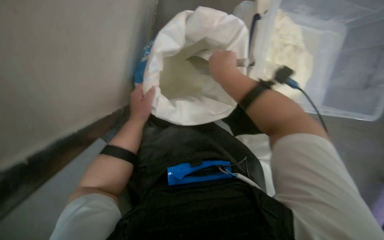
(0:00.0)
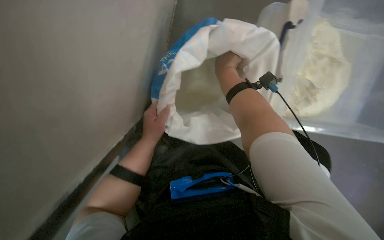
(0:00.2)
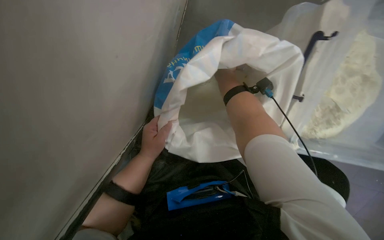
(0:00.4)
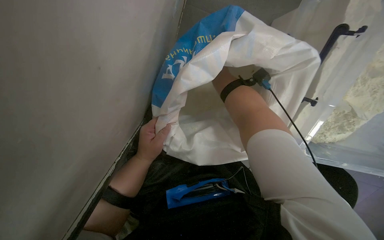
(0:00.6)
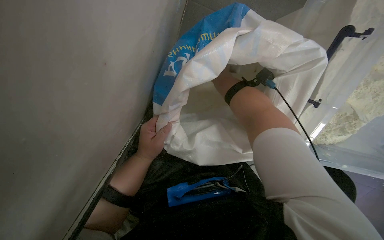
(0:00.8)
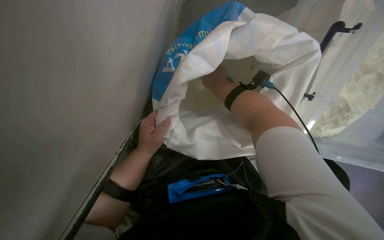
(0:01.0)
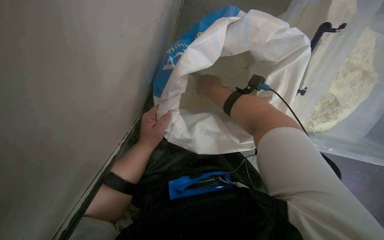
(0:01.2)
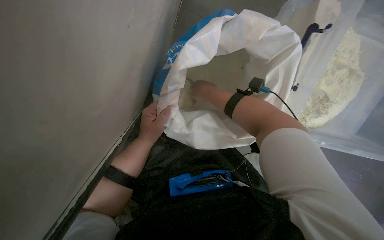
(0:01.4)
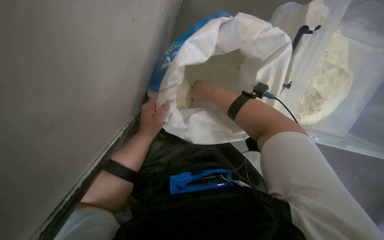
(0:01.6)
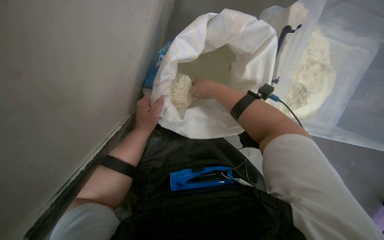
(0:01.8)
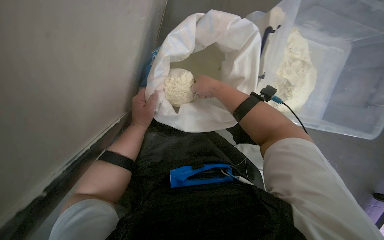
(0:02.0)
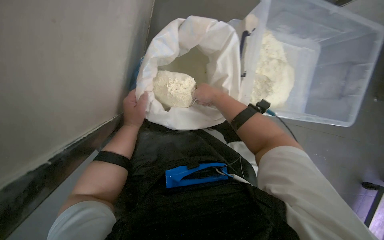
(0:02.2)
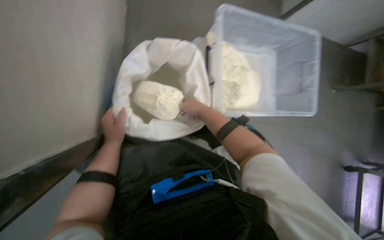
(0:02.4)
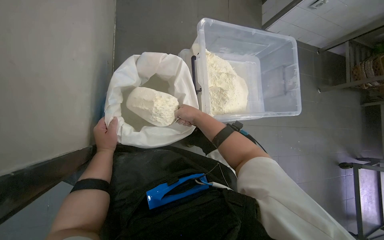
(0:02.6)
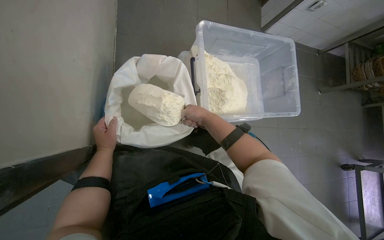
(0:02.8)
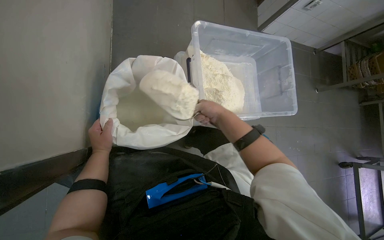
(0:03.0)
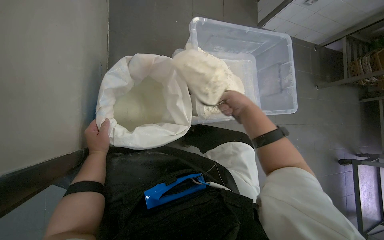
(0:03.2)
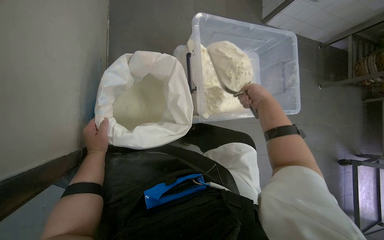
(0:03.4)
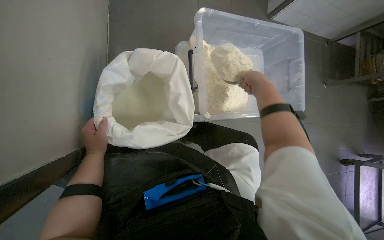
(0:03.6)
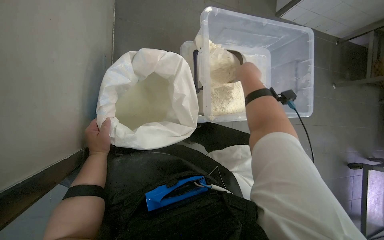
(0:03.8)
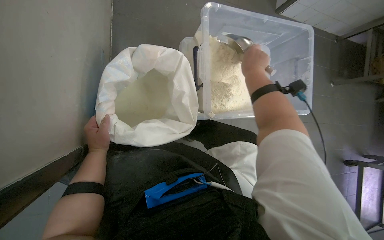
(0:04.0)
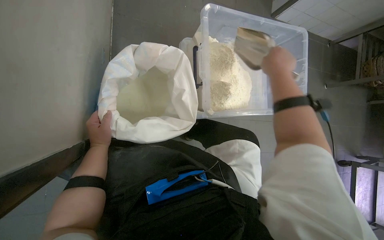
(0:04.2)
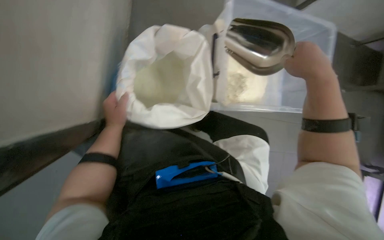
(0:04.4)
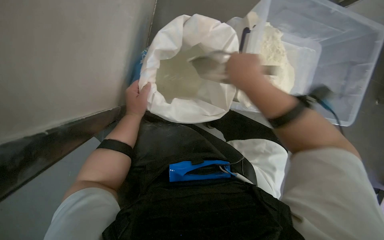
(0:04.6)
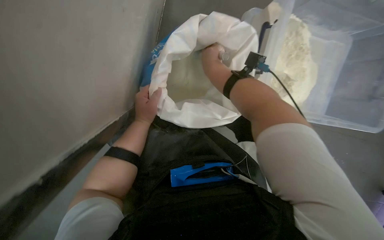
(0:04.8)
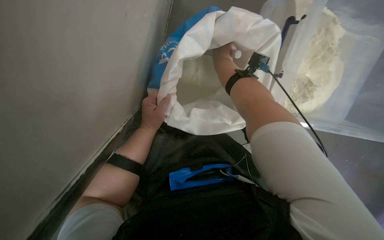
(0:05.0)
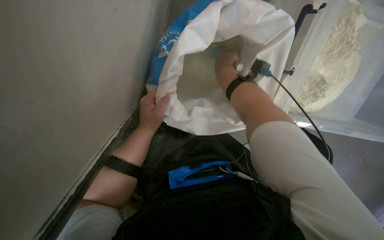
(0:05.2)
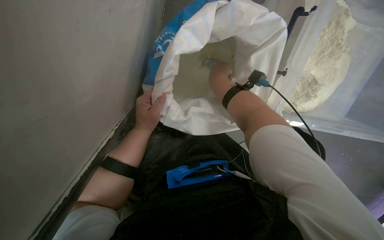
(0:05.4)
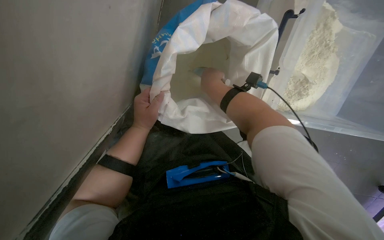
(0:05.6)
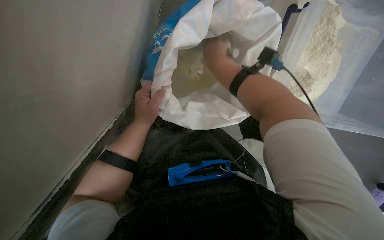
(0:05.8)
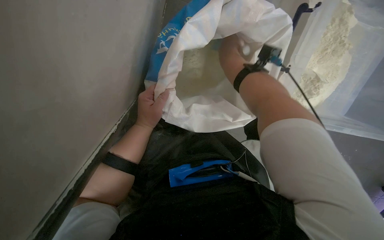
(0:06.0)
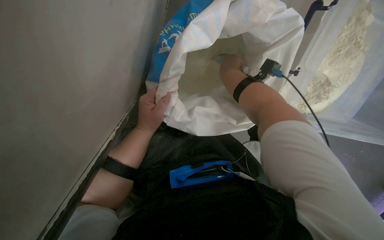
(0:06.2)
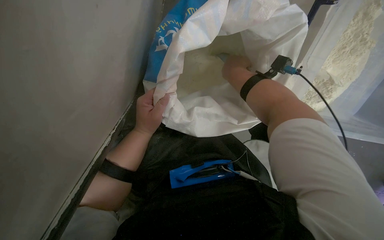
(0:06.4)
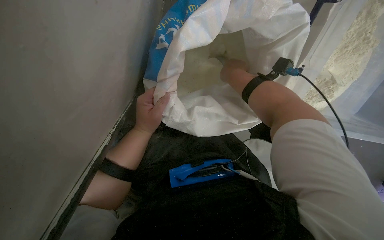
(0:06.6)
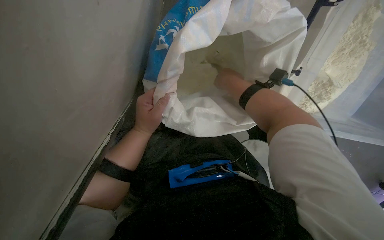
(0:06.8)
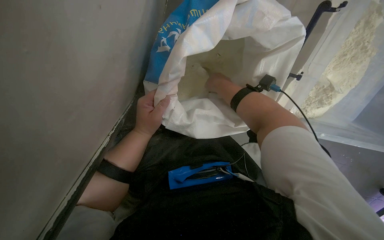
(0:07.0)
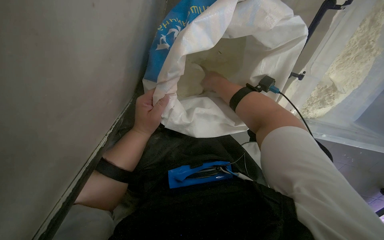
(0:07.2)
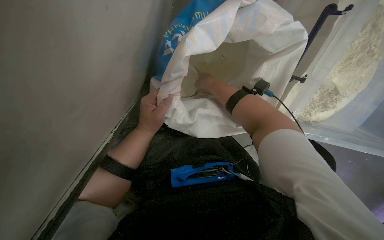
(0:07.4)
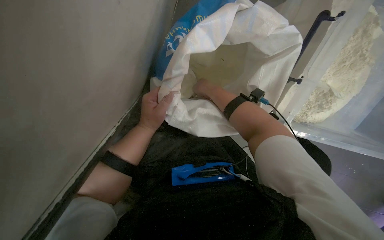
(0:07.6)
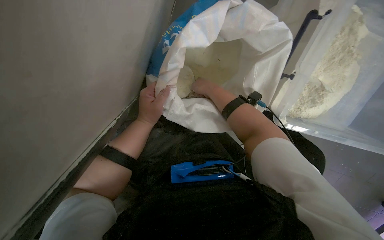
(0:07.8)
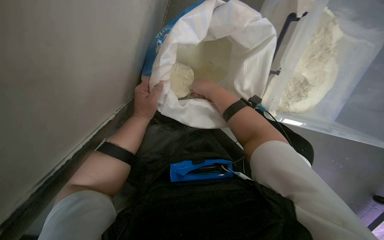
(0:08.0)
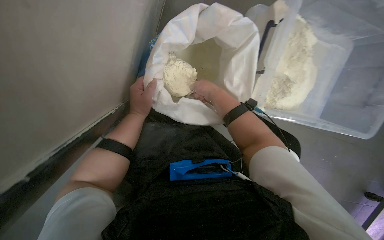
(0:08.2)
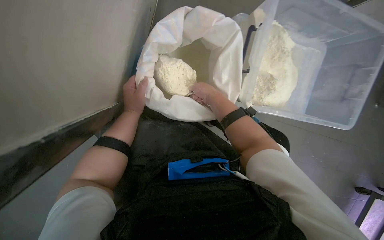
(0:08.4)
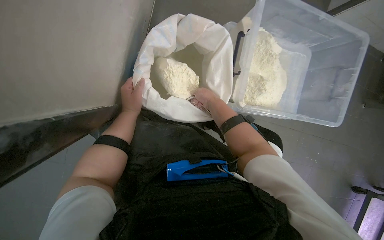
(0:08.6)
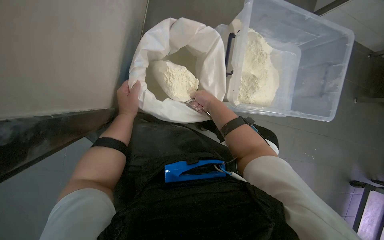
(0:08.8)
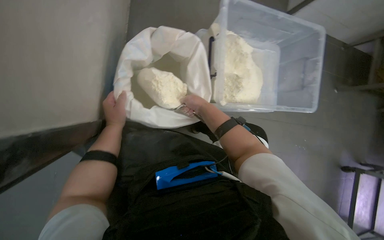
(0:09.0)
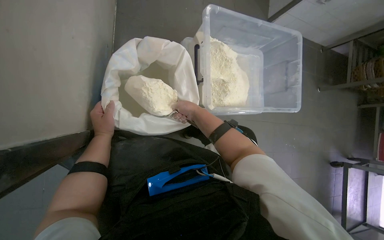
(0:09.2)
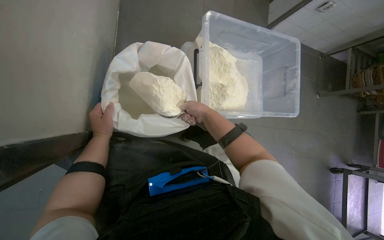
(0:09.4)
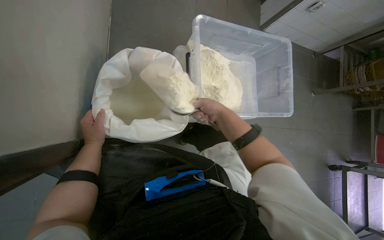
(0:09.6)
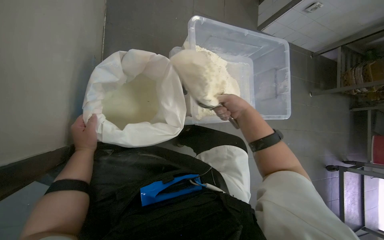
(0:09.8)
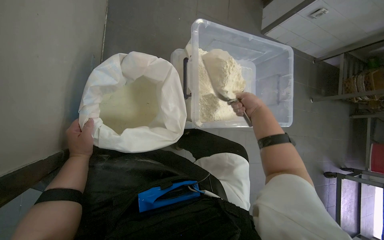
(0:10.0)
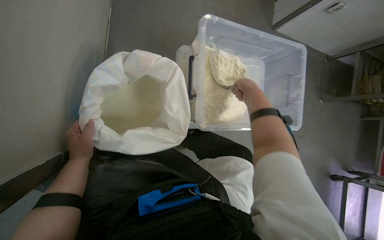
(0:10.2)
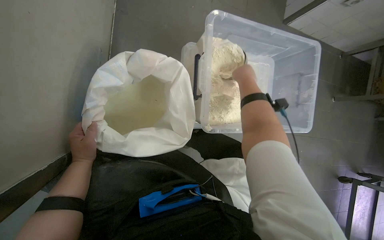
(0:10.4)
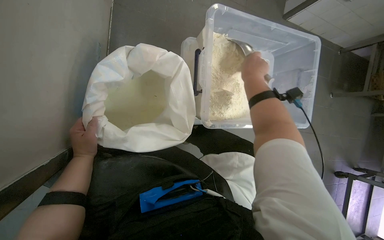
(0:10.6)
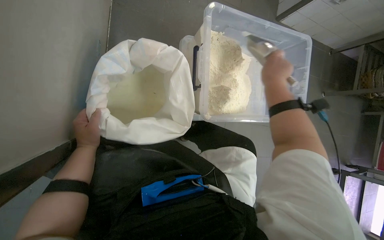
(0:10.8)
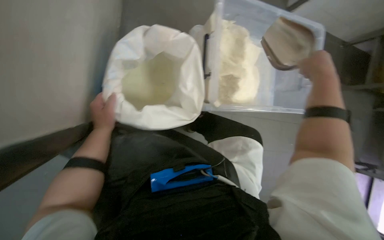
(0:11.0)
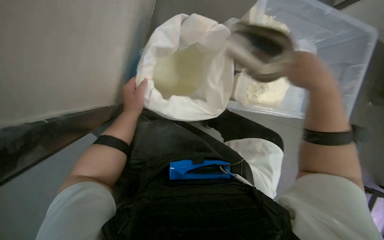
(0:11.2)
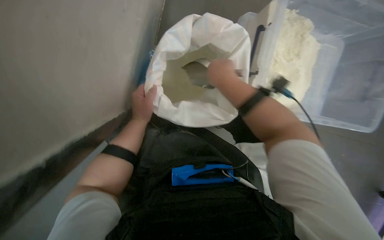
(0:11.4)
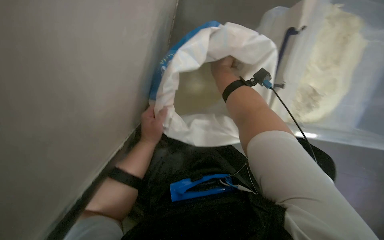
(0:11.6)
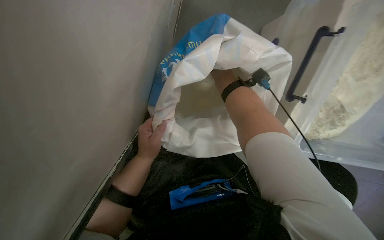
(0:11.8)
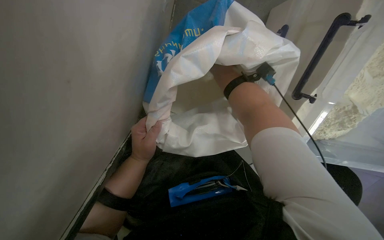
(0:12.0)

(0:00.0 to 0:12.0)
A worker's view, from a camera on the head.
Job: preparing food.
The whole recording: Scooping powder into container. The worker scoops powder from a large bag into a clear plastic container.
0:00.0 - 0:01.6: The right hand heads farther from the camera, covering some 15 cm.
0:01.6 - 0:03.0: The wearer's head swings about 25 degrees to the right. The view tilts some 20 degrees upward.
0:03.0 - 0:04.4: The right hand moves nearer to the camera, roughly 15 cm.
0:04.4 - 0:06.0: The wearer looks about 20 degrees further to the left. The camera pitches downward, by some 15 degrees.
0:06.0 - 0:07.6: The right hand goes roughly 10 cm farther from the camera.
0:07.6 - 0:09.0: The wearer looks roughly 20 degrees further to the right. The view tips upward by roughly 15 degrees. The right hand heads down the picture, covering roughly 10 cm.
0:09.0 - 0:10.4: The right hand travels up the picture and to the right by about 25 cm.
0:10.4 - 0:12.0: The head turns to the left by about 25 degrees. The view tilts approximately 20 degrees downward. The right hand reaches some 20 cm nearer to the camera, then returns.

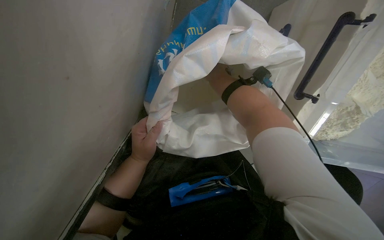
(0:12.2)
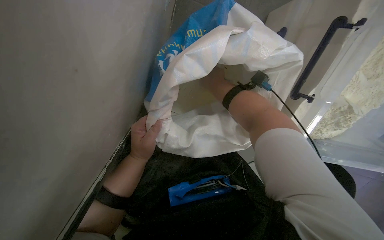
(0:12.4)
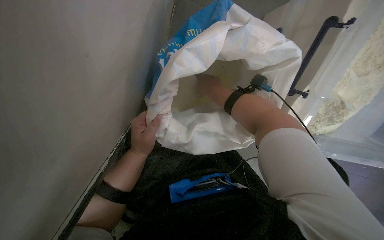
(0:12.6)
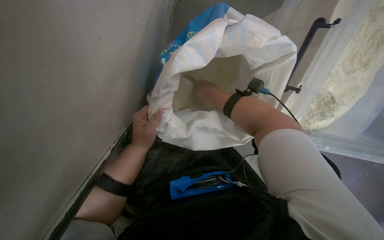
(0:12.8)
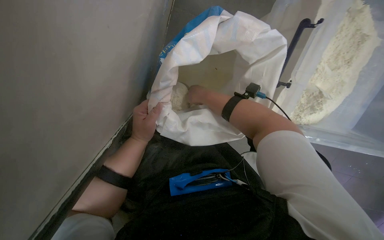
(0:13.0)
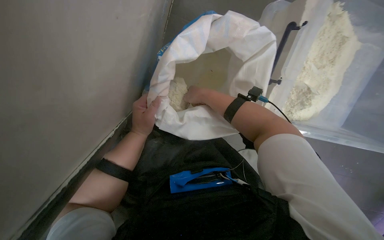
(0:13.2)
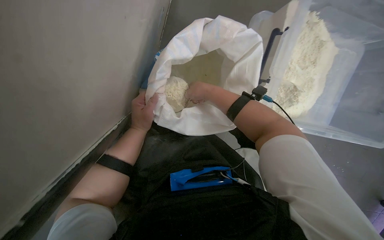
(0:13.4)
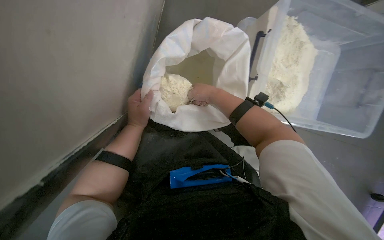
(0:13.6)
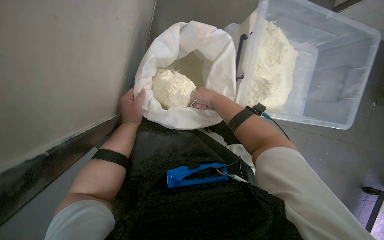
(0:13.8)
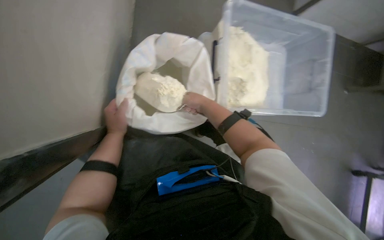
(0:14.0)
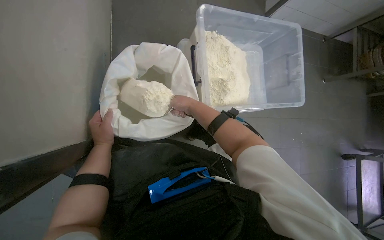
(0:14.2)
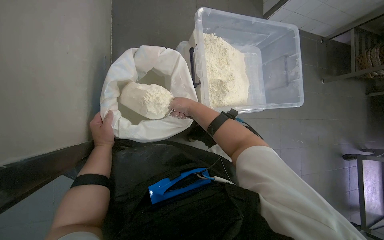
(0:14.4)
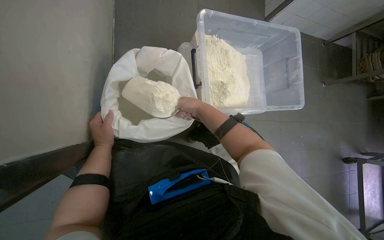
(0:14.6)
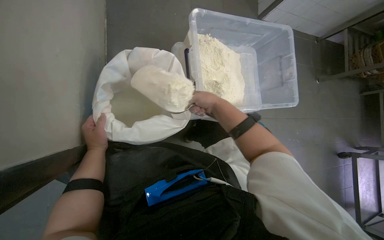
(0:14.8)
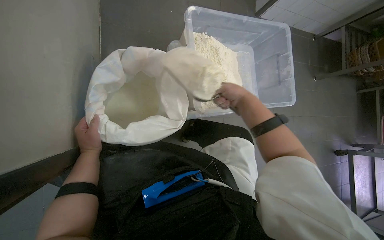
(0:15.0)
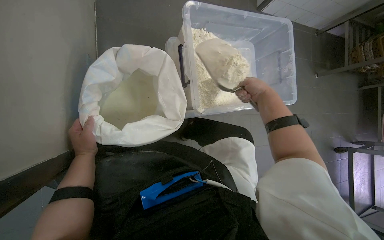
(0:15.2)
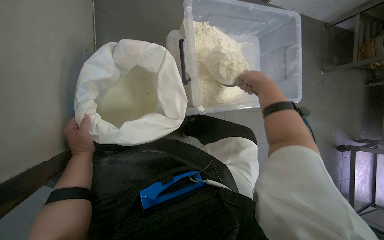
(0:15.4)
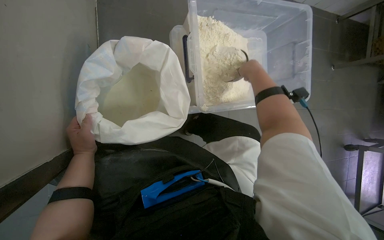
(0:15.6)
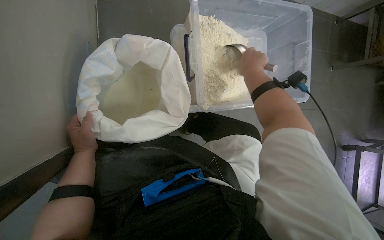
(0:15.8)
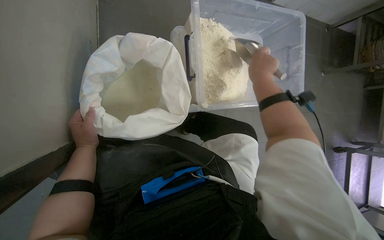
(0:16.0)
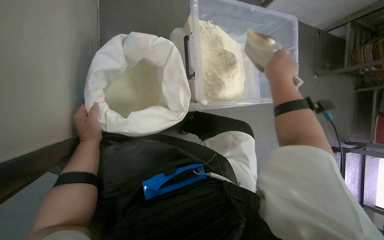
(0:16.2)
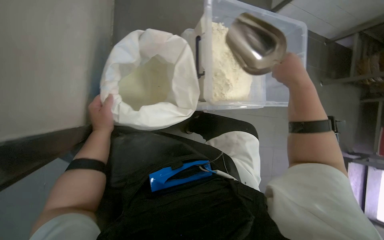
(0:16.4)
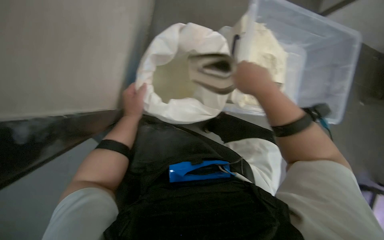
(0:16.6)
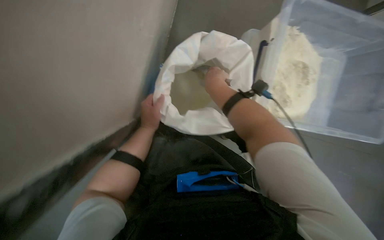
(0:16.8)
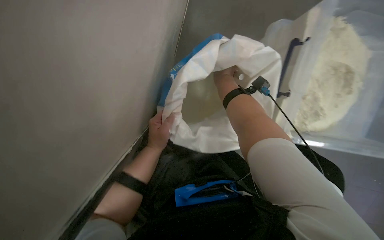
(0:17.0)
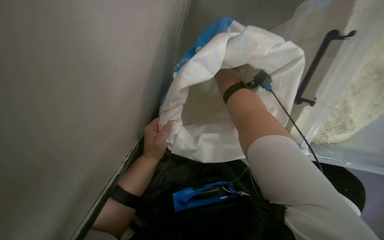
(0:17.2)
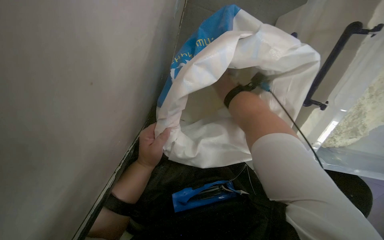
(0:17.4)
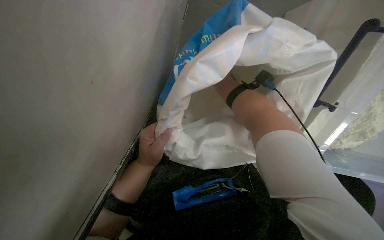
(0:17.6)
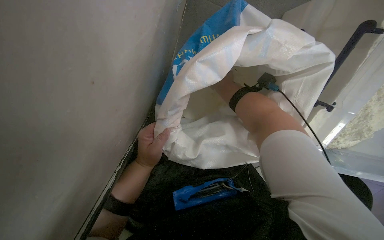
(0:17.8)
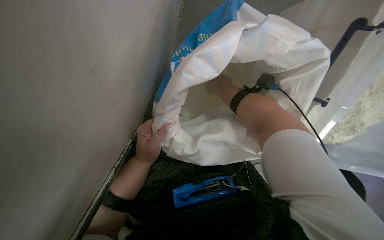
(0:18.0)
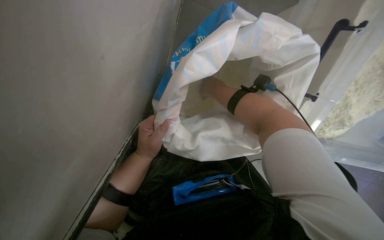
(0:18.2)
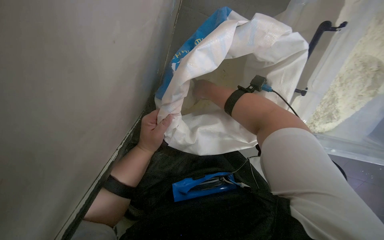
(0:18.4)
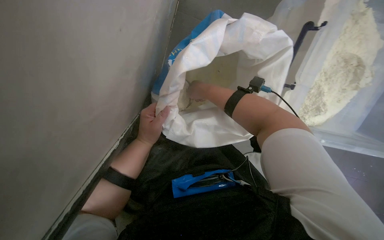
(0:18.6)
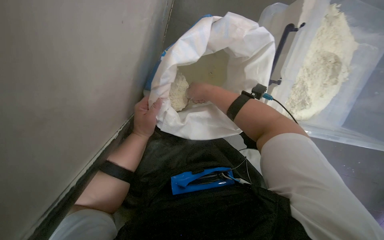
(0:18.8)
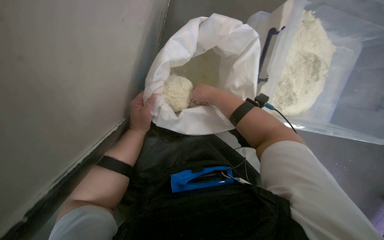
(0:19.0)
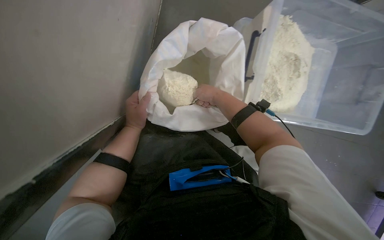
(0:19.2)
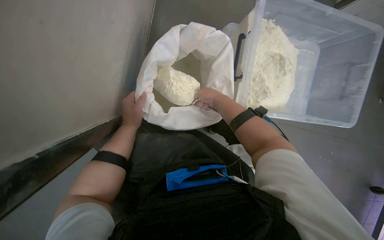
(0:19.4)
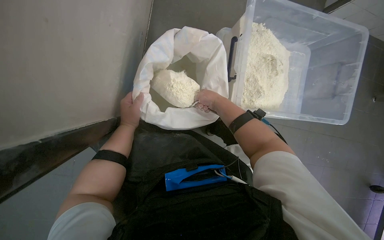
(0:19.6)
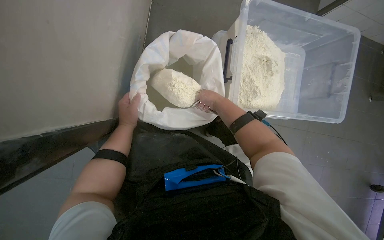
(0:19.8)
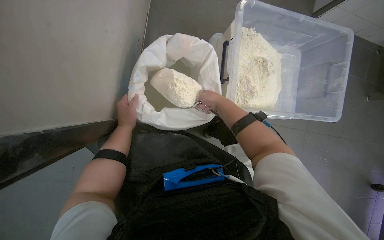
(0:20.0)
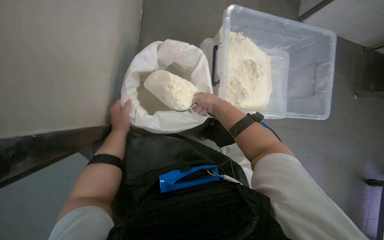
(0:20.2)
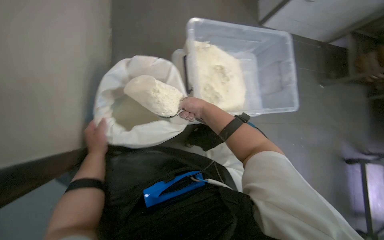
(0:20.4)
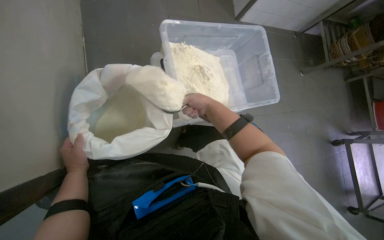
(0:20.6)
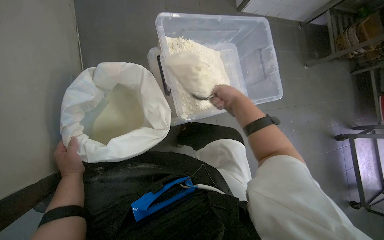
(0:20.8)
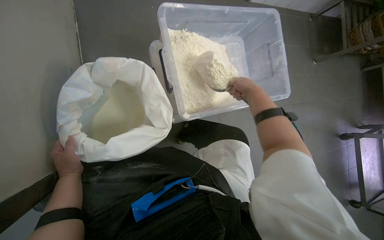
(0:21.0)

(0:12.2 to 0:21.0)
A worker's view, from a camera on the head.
Job: preparing food.
The whole recording: Scooping powder into container. The worker scoops powder from a large bag into a clear plastic container.
0:12.2 - 0:13.6: The view tilts approximately 15 degrees upward. The right hand heads down the picture, covering some 15 cm.
0:13.6 - 0:15.2: The right hand is displaced to the right by roughly 35 cm.
0:15.2 - 0:16.6: The right hand goes approximately 30 cm to the left and nearer to the camera.
0:16.6 - 0:18.0: The left hand is displaced down the picture by approximately 10 cm. The right hand shifts some 25 cm farther from the camera.
0:18.0 - 0:19.6: The wearer looks about 15 degrees further to the right. The wearer looks roughly 20 degrees further upward.
0:19.6 - 0:21.0: The right hand is displaced to the right by about 30 cm.
